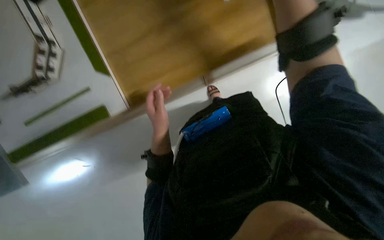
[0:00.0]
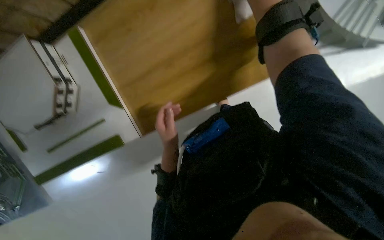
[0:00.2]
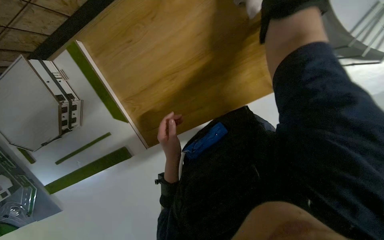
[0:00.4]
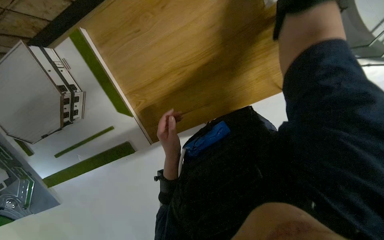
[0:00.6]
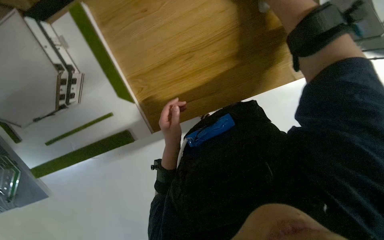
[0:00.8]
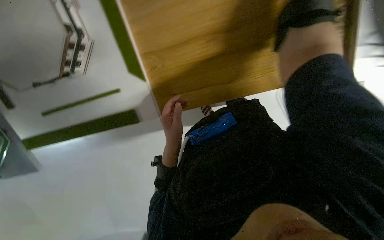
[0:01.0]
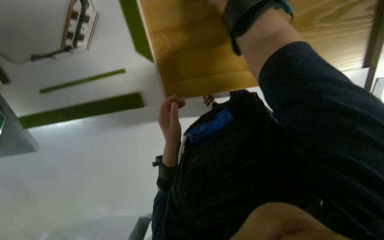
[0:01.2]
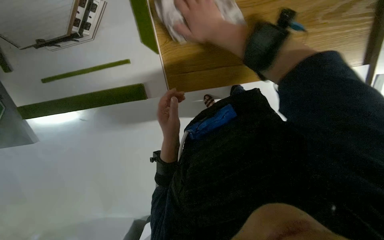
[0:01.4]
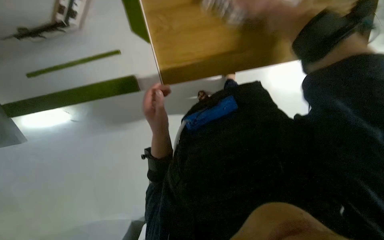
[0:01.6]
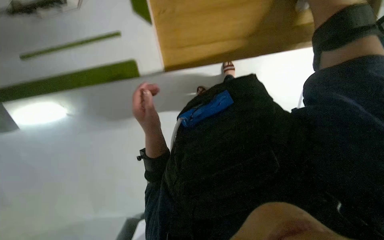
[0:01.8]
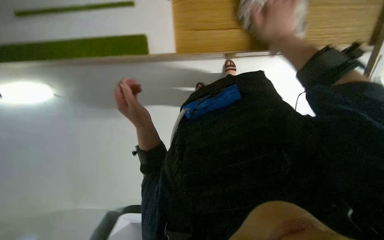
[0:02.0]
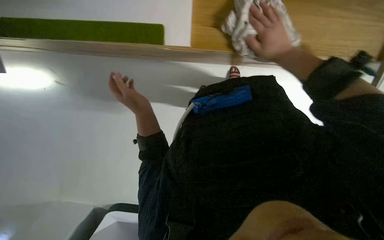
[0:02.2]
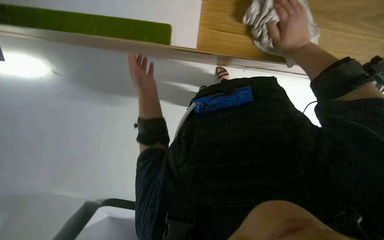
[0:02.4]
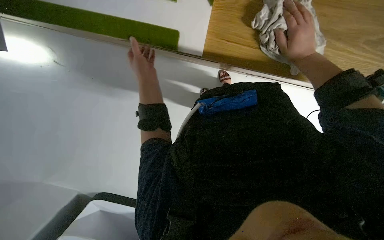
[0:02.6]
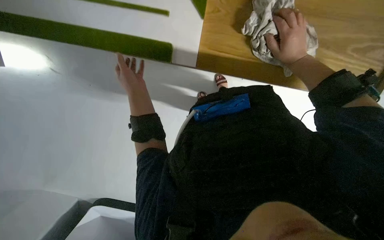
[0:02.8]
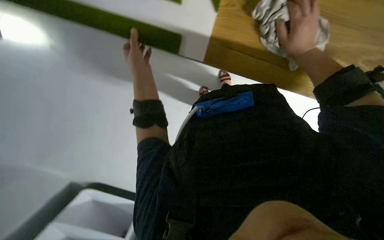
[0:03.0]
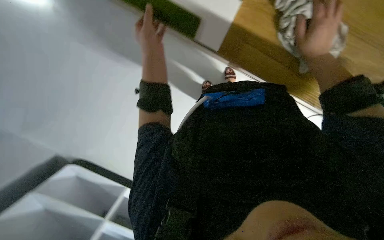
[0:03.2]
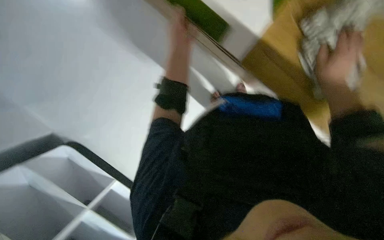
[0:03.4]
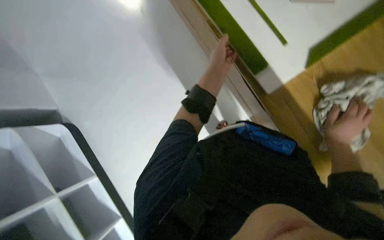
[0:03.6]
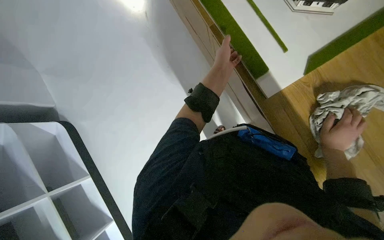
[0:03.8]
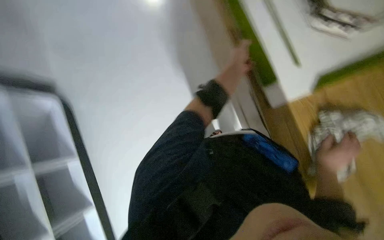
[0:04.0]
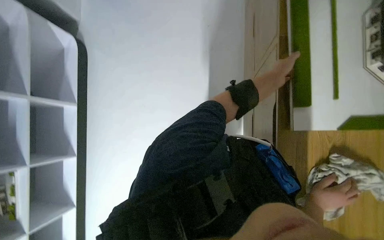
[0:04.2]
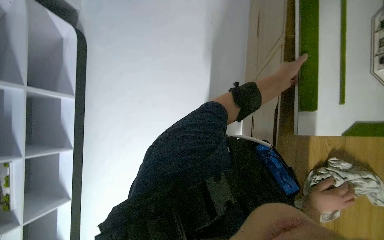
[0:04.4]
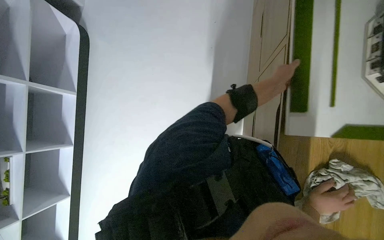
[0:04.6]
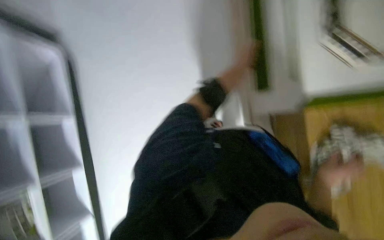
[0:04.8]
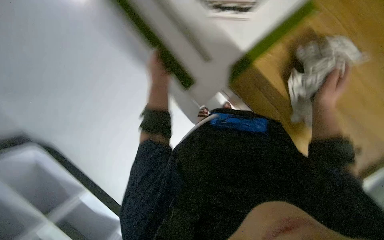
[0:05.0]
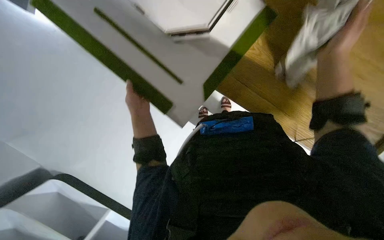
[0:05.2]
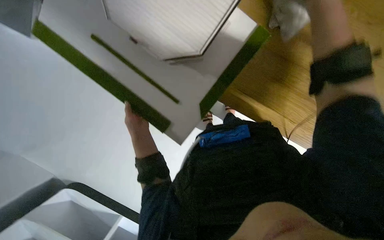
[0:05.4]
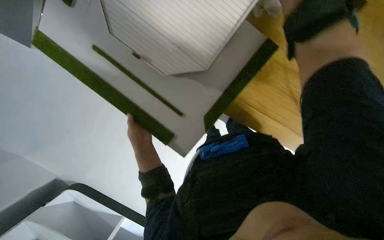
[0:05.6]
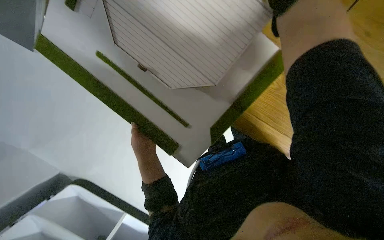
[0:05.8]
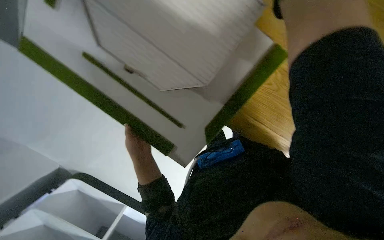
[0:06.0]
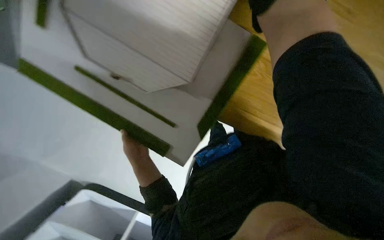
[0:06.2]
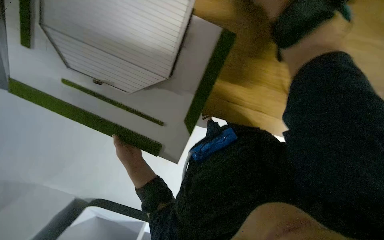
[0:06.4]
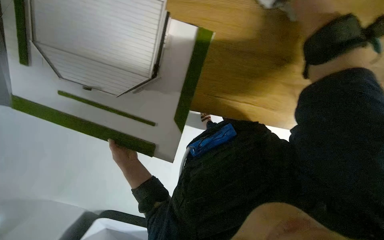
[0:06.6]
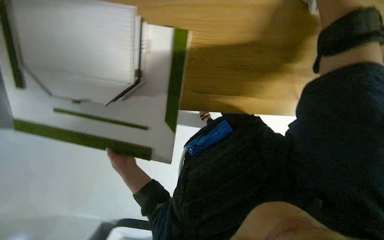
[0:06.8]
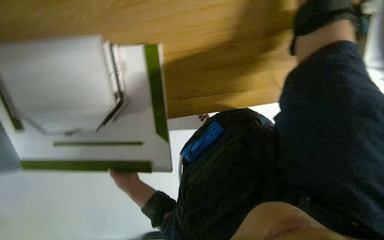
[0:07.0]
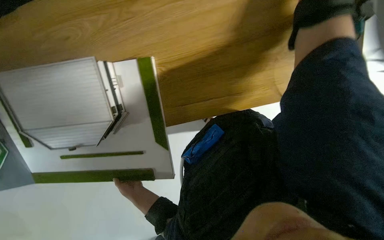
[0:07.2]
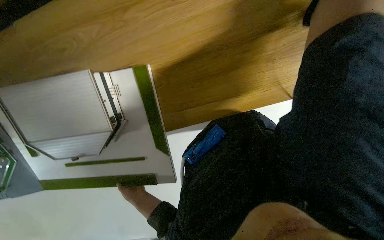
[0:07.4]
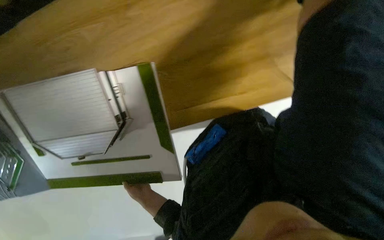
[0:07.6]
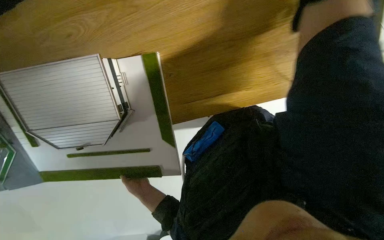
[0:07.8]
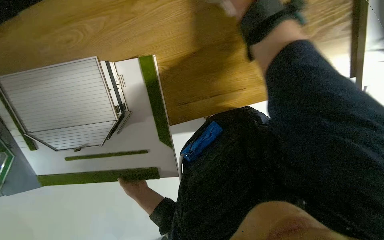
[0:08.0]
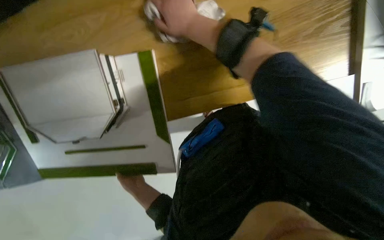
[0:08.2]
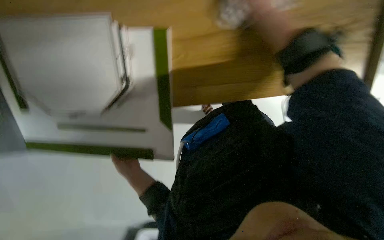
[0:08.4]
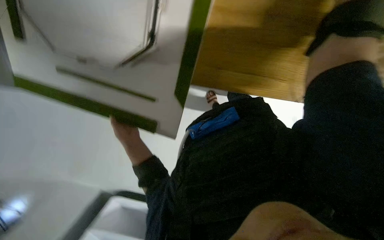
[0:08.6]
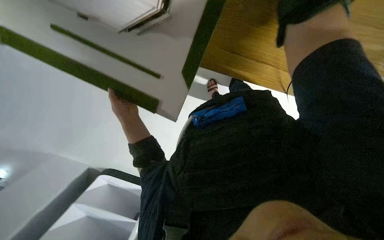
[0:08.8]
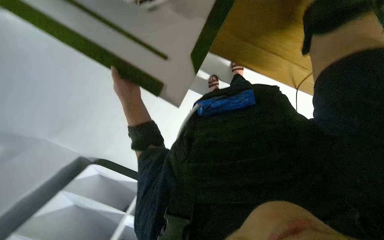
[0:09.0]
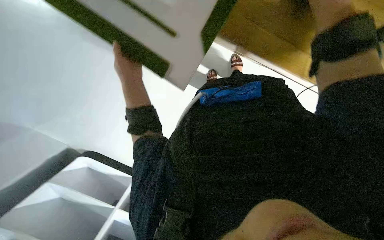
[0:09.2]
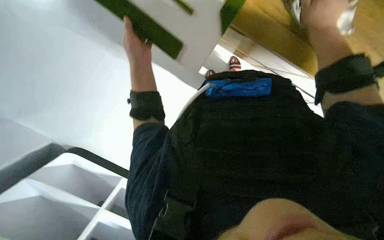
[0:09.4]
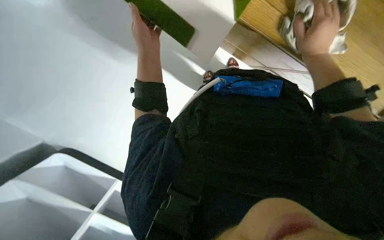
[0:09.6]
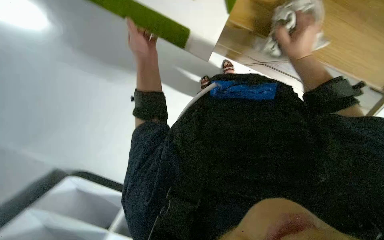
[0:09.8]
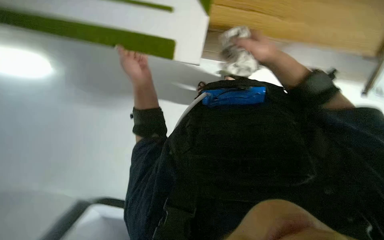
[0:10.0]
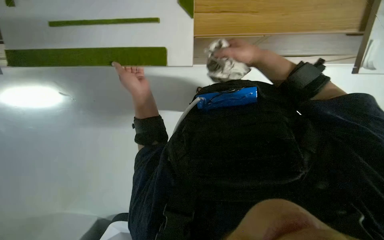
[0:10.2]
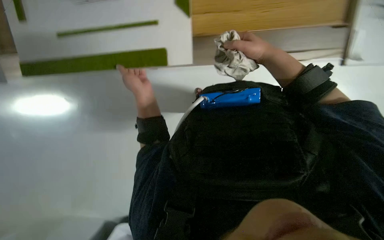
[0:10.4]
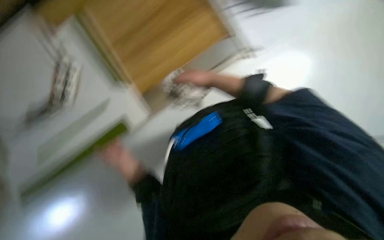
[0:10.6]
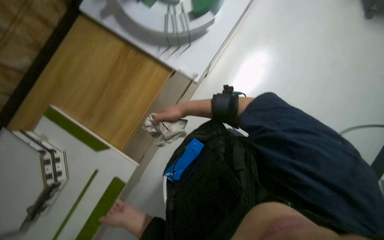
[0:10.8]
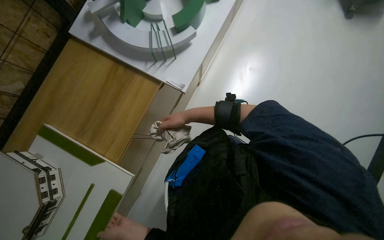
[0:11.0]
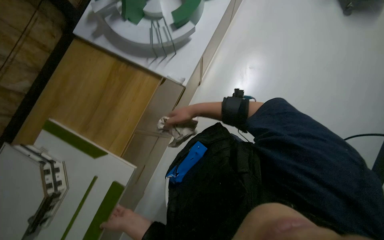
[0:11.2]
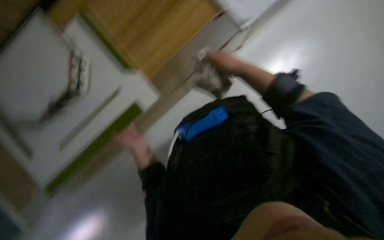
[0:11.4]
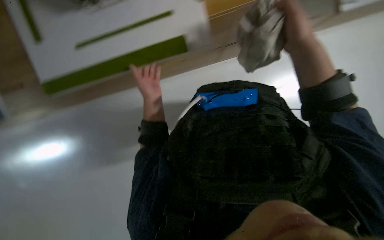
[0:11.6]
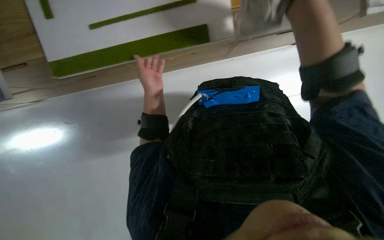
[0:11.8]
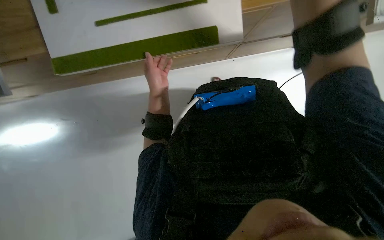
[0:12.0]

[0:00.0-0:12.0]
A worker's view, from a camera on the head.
Job: wiping surfaces.
The whole recording: Cleaning model pieces. The worker picks up and wipes various model pieces with a cloth.
0:01.6 to 0:03.0: The wearer looks approximately 15 degrees further downward. The scene turns about 25 degrees clockwise in the picture. The left hand heads to the left, covering some 10 cm; the right hand moves farther from the camera, approximately 10 cm.
0:04.4 to 0:06.0: The camera pitches upward, by approximately 20 degrees. The scene turns some 25 degrees counterclockwise in the picture. The left hand is displaced to the left by approximately 40 cm.
0:06.0 to 0:07.6: Everything in view rotates about 45 degrees counterclockwise.
0:07.6 to 0:09.0: The view tips downward by about 15 degrees. The scene rotates clockwise by some 40 degrees.

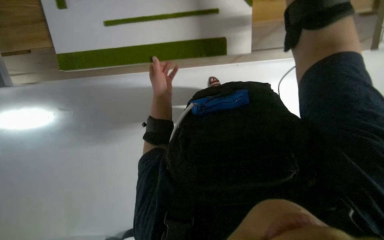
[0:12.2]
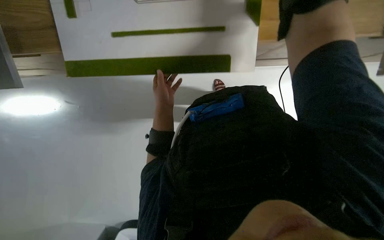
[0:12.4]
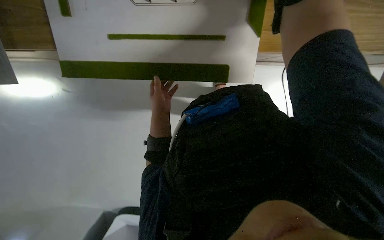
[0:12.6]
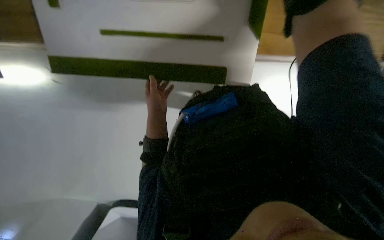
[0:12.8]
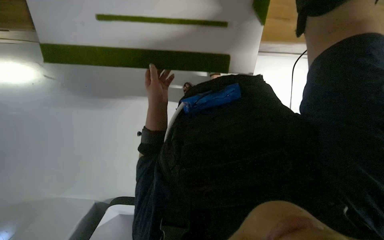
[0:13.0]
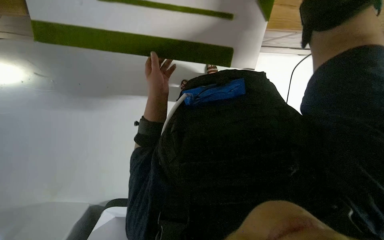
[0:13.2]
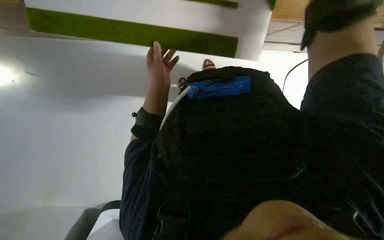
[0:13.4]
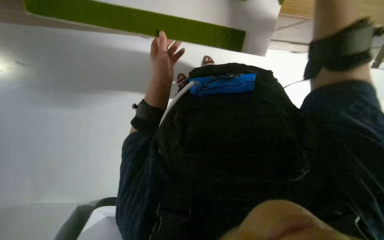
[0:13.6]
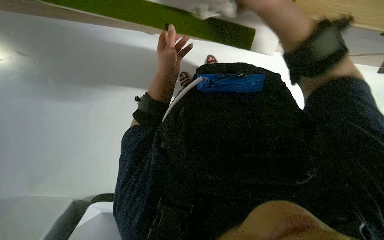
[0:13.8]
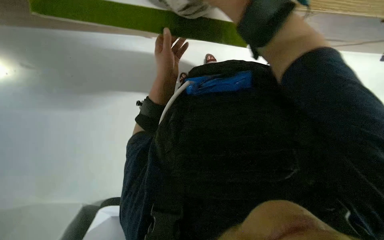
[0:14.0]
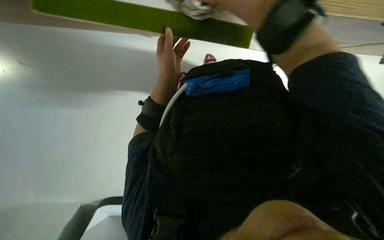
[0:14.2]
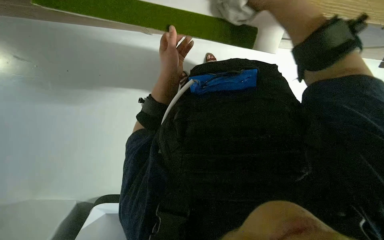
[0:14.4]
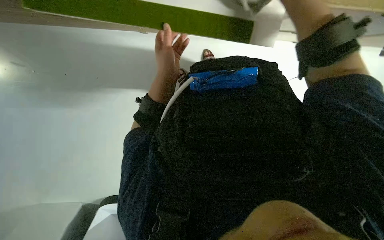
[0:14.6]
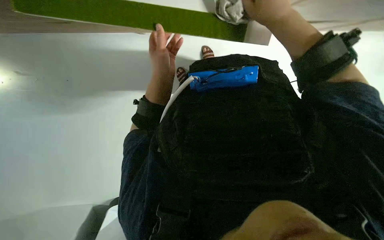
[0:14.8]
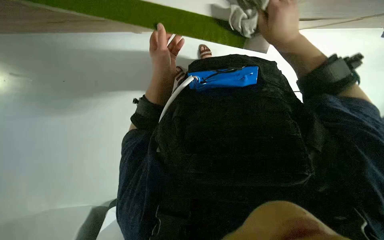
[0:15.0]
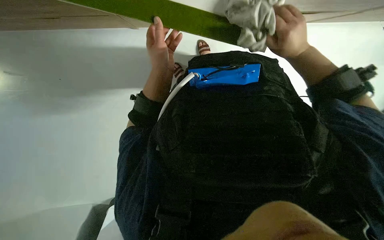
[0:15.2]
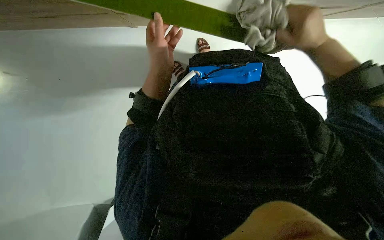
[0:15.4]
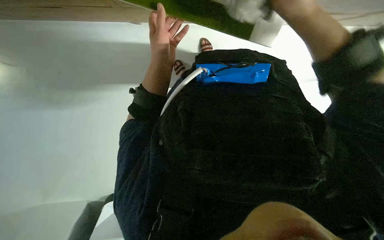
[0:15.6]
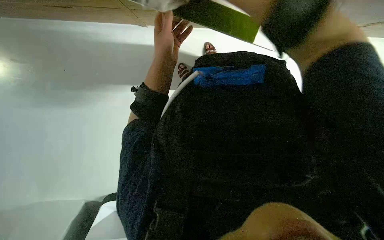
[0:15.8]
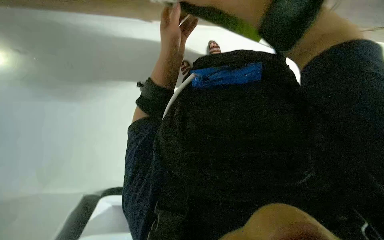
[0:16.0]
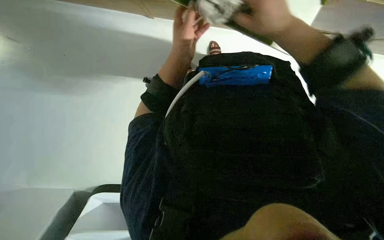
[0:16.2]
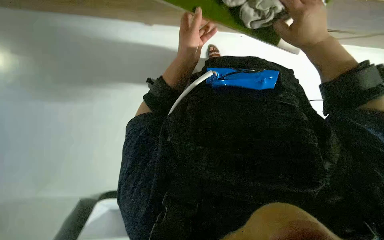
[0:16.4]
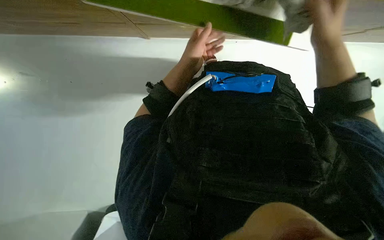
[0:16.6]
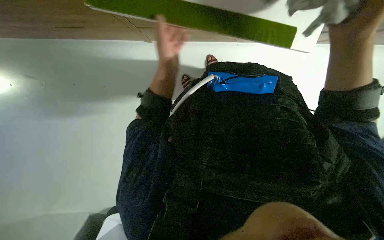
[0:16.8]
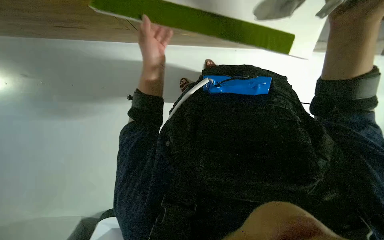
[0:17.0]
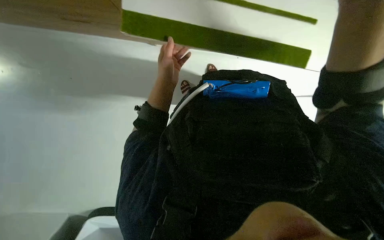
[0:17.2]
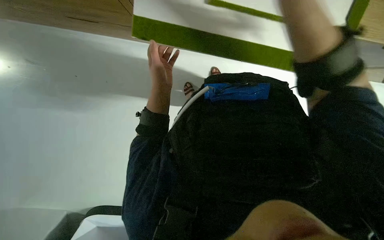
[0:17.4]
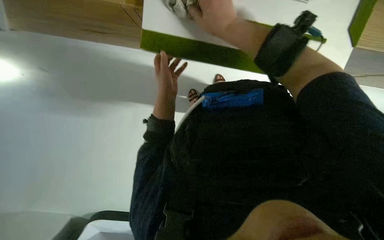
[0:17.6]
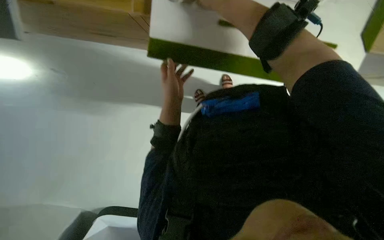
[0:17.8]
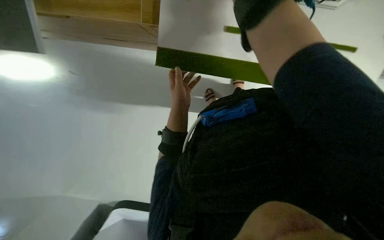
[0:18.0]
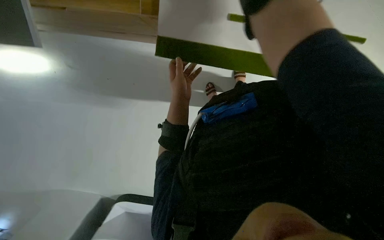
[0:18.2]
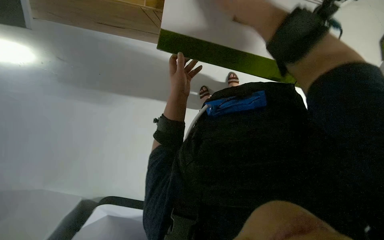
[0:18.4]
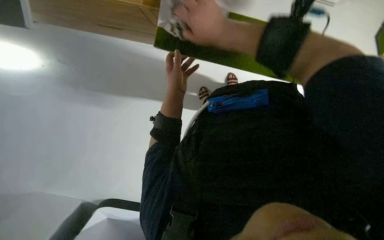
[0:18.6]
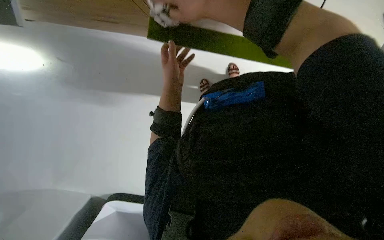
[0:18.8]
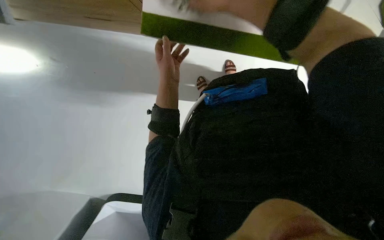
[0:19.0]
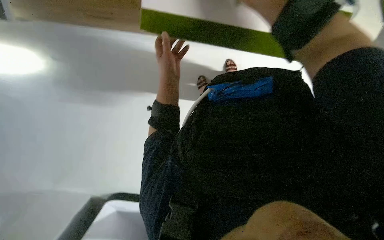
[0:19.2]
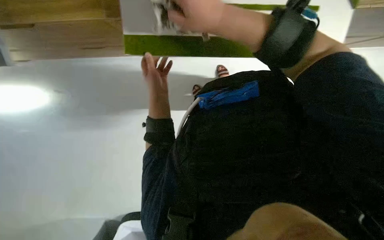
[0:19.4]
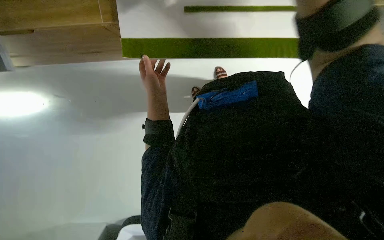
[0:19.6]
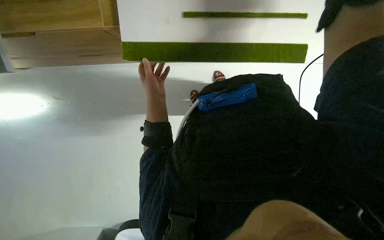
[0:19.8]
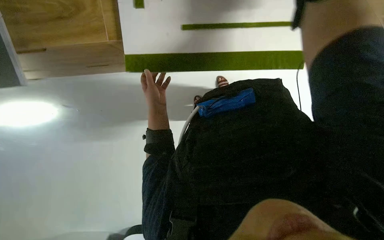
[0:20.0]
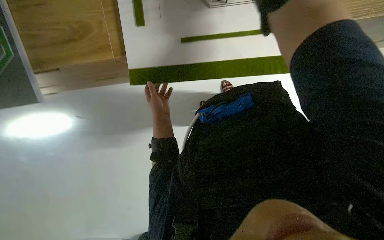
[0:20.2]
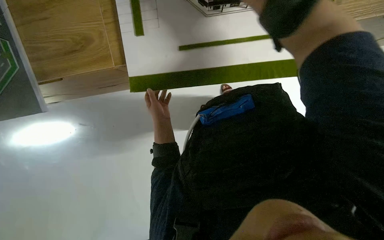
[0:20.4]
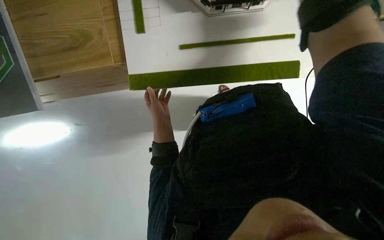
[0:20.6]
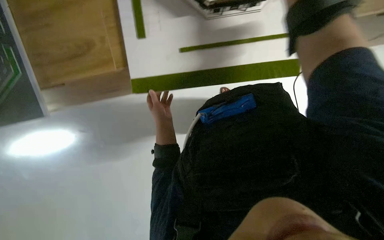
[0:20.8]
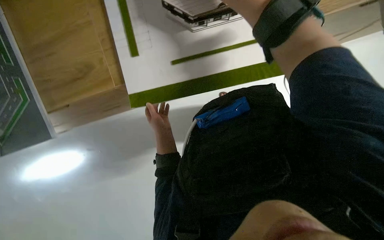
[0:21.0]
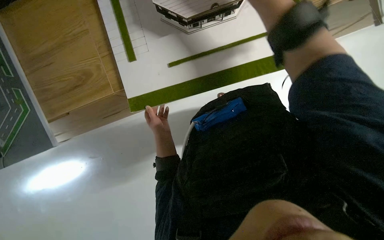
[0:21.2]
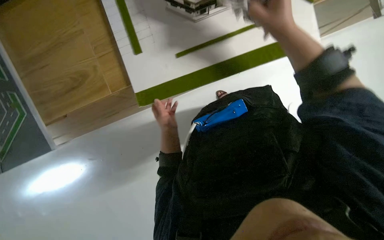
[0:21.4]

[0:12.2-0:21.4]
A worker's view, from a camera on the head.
Job: wiping surfaces.
The whole recording: Cleaning model pieces. The worker picks up and wipes various model pieces with a cloth.
0:12.2 to 0:13.8: The wearer looks roughly 15 degrees further downward.
0:15.2 to 0:16.8: The right hand moves nearer to the camera, approximately 15 cm, and moves approximately 15 cm to the left and comes back.
